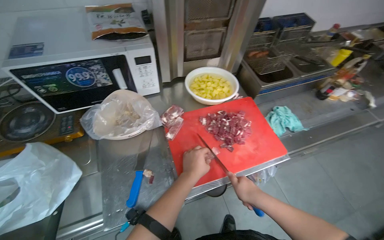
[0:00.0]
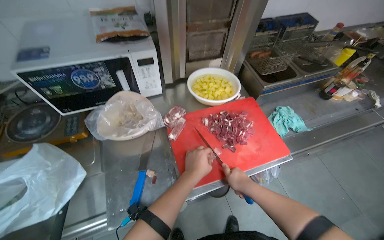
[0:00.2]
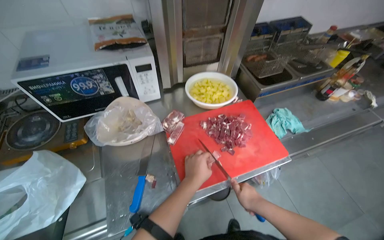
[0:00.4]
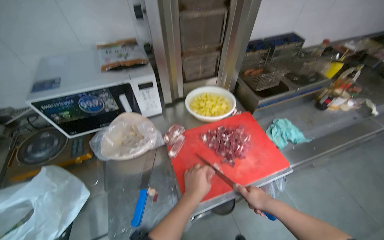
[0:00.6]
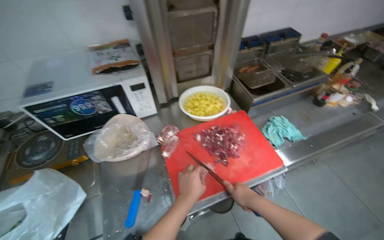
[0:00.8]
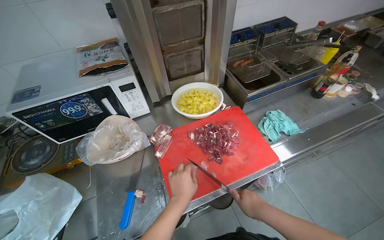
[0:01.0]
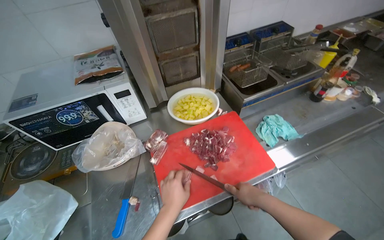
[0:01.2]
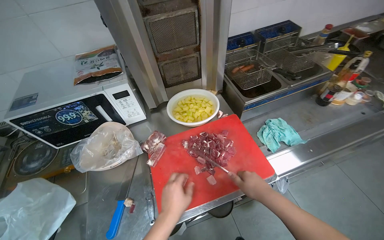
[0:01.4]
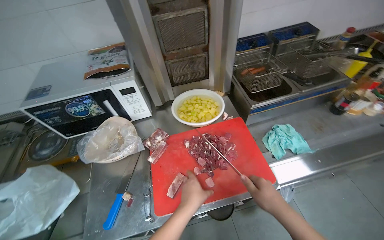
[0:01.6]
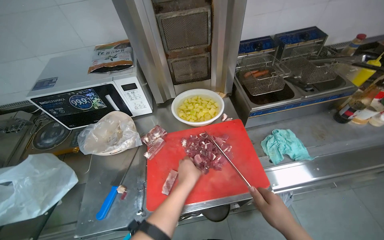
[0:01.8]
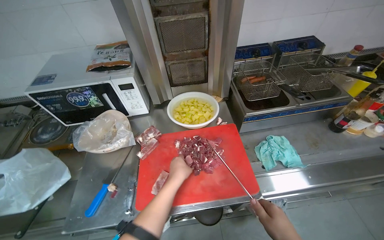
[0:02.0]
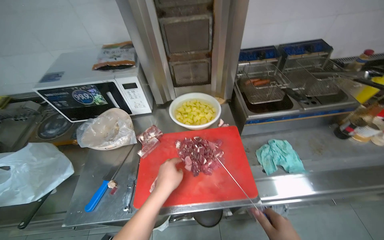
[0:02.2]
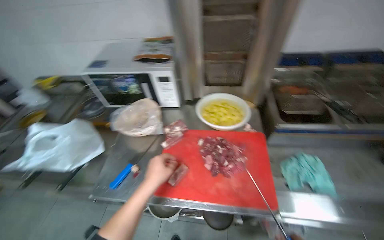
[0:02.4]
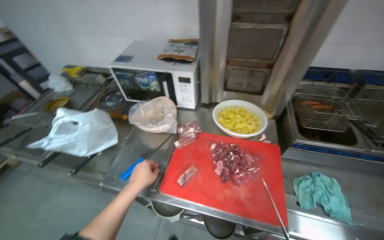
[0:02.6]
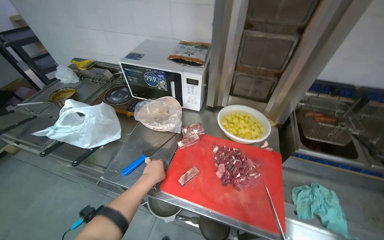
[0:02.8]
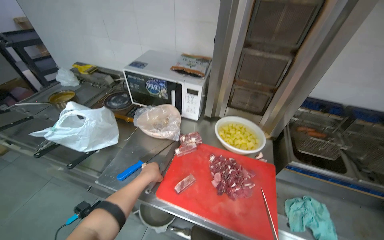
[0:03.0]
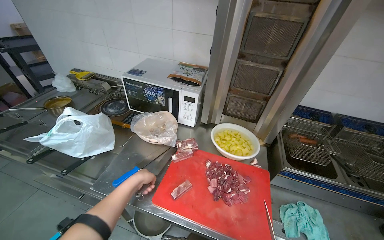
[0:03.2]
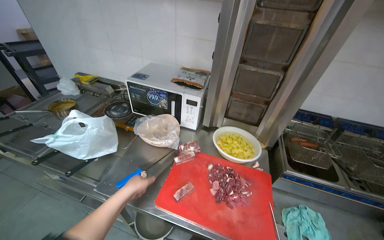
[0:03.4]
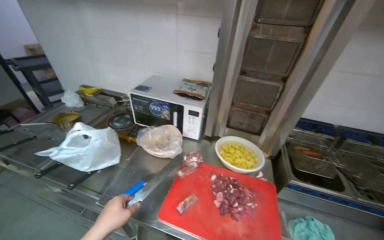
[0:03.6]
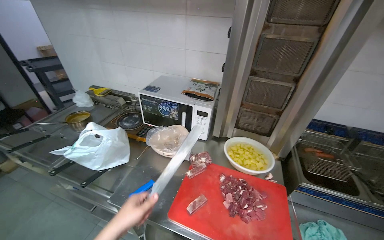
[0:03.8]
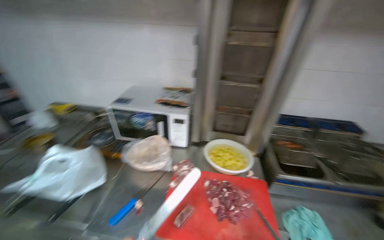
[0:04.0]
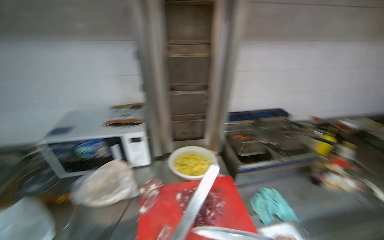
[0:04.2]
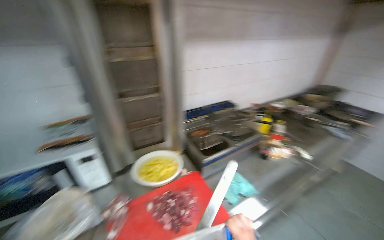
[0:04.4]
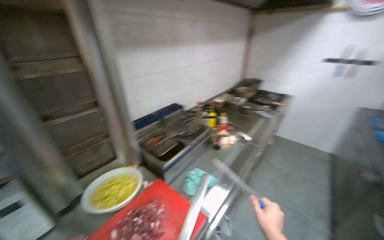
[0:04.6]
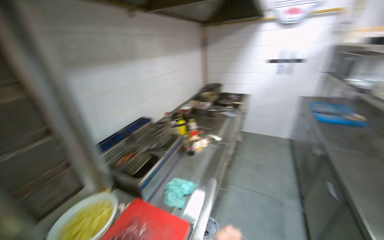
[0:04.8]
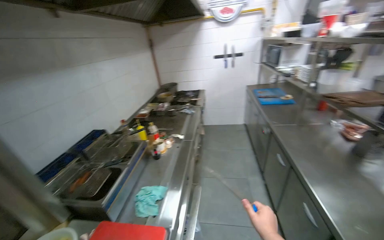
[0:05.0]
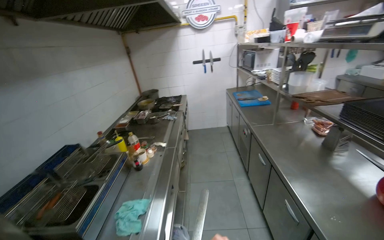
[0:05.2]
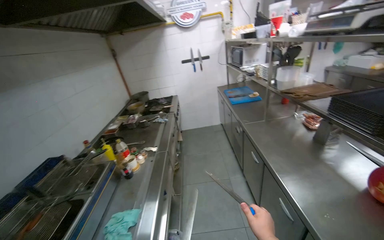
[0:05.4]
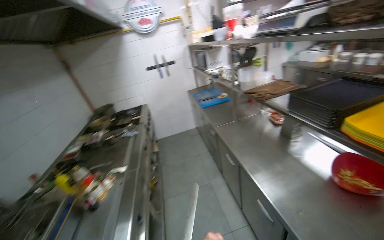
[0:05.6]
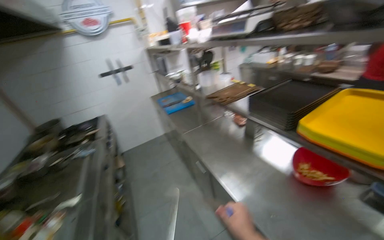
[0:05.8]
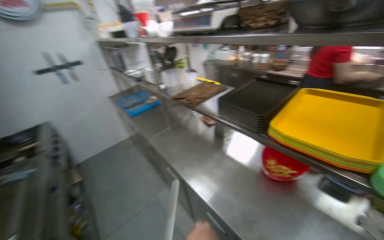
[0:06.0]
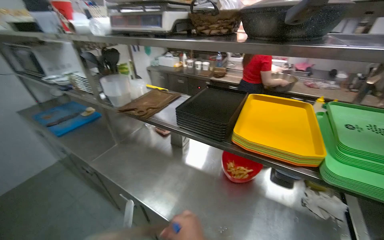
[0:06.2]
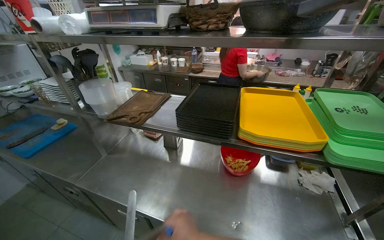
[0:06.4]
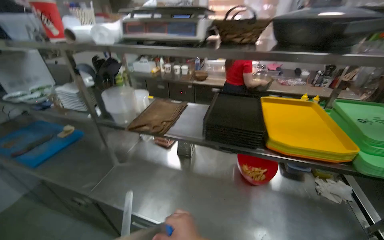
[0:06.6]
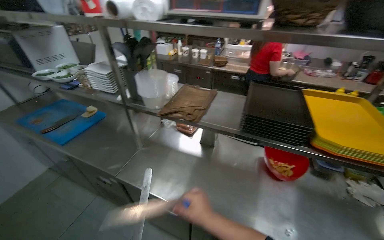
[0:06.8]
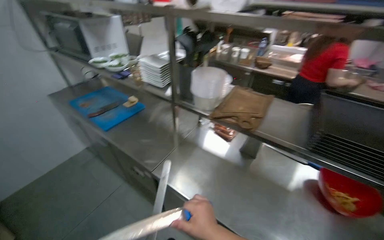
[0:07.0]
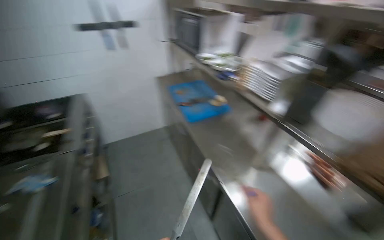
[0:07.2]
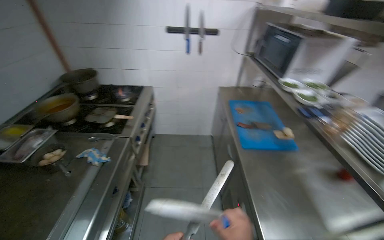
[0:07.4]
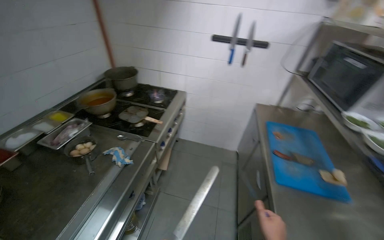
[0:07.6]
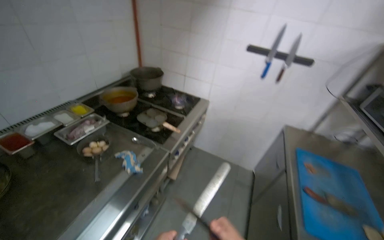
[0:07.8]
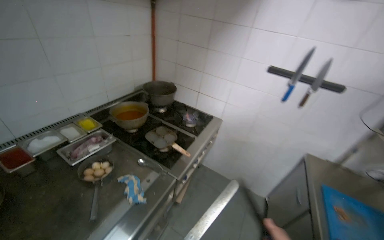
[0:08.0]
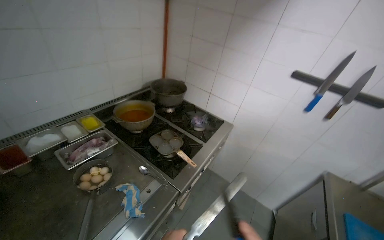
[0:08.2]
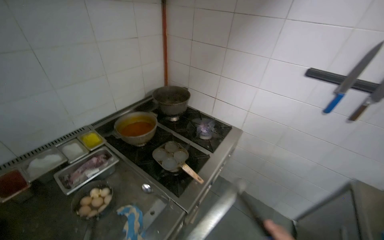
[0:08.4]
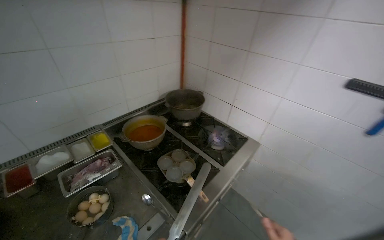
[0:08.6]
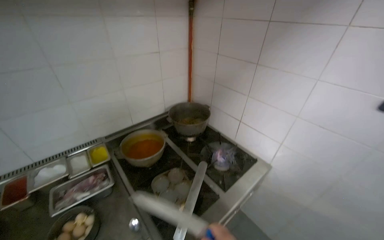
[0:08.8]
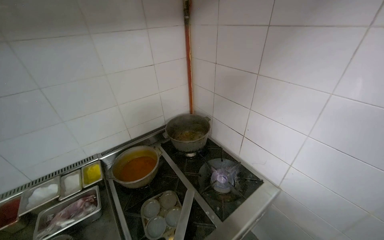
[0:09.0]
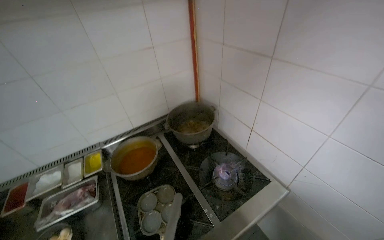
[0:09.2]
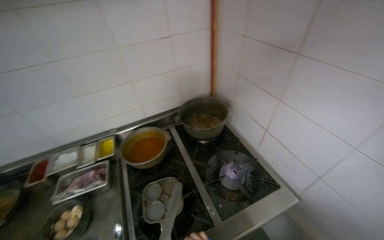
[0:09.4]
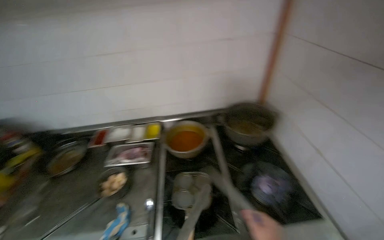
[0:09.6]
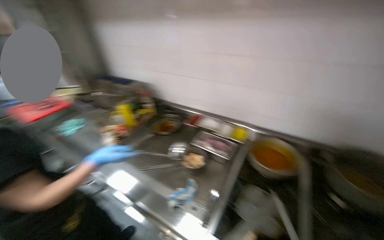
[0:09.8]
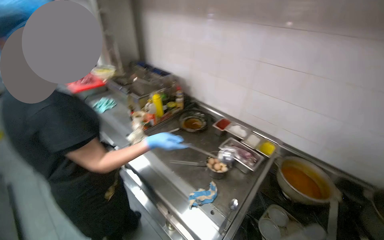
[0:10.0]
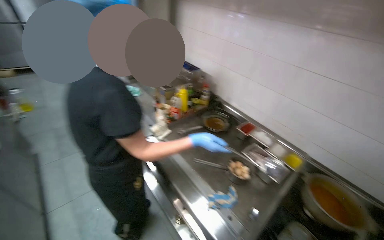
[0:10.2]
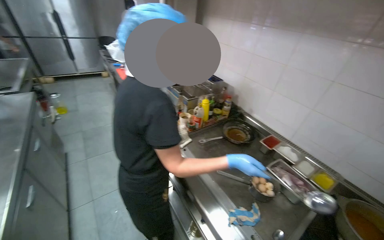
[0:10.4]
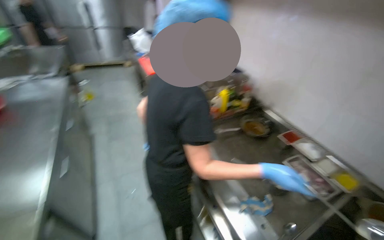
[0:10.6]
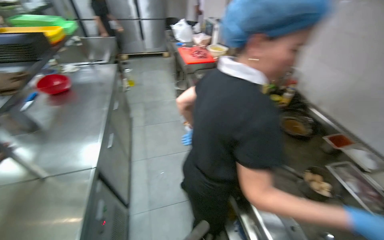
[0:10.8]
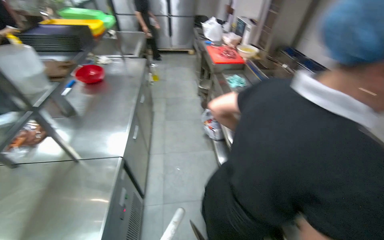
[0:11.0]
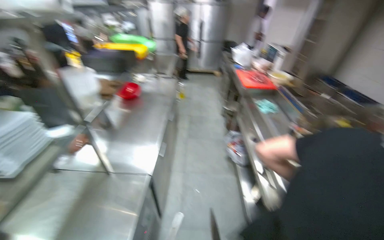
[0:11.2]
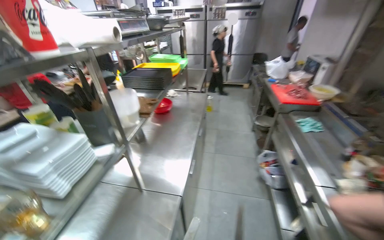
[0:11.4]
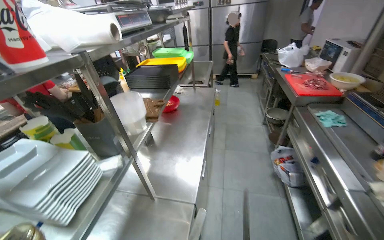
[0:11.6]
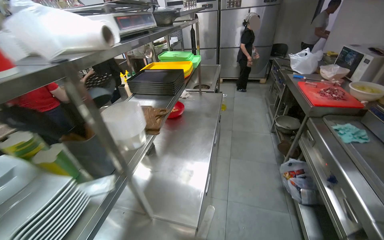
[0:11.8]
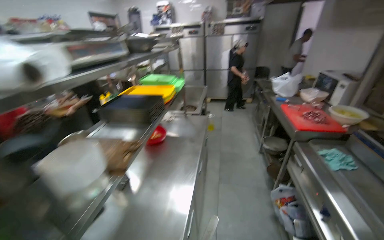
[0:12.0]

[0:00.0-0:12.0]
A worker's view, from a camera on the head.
Job: preparing food.
The whole recording: Cutting meat on chopping board. The worker continues cutting pieces of meat on a red chopping board with a knife.
0:01.6 to 0:03.0: The head turns to the left by some 35 degrees. The left hand is displaced to the left by about 15 cm.
0:03.0 to 0:04.4: The head rotates approximately 50 degrees to the right. The camera pitches upward, by about 15 degrees.
0:04.4 to 0:06.0: The camera is carried about 50 cm. The head turns to the right by about 100 degrees.
0:06.0 to 0:07.6: The camera travels roughly 1 m. The wearer looks some 40 degrees further to the left.
0:07.6 to 0:09.0: The camera is carried roughly 90 cm. The wearer looks approximately 40 degrees further to the left.
0:09.0 to 0:10.4: The wearer's head swings some 75 degrees to the left.
0:10.4 to 0:12.0: The camera travels some 50 cm. The wearer's head swings roughly 45 degrees to the left.

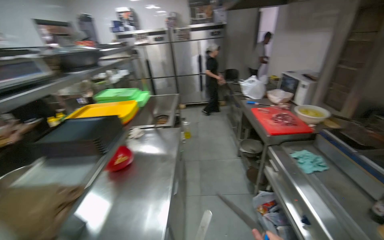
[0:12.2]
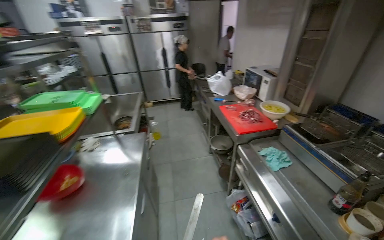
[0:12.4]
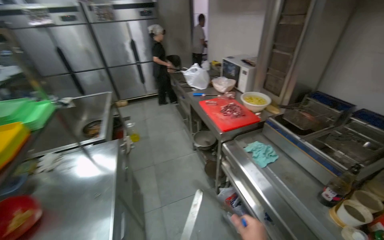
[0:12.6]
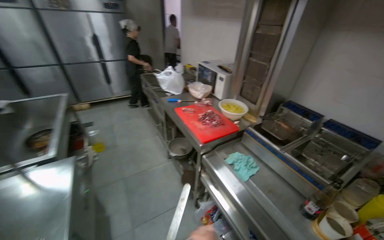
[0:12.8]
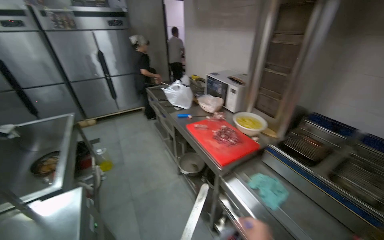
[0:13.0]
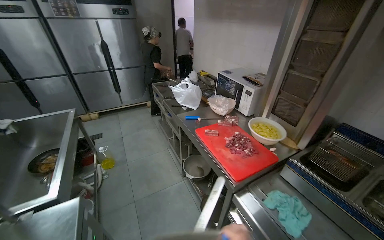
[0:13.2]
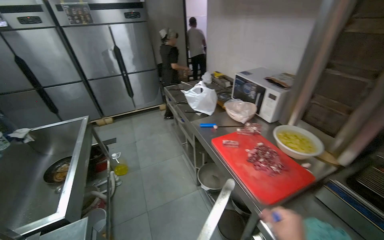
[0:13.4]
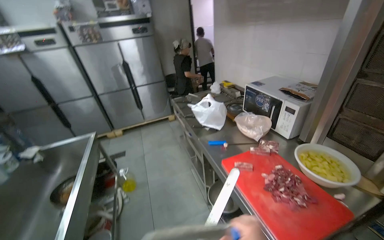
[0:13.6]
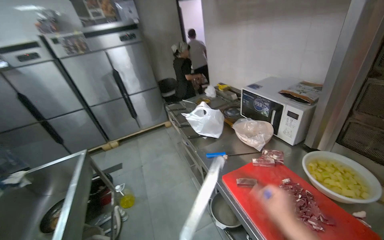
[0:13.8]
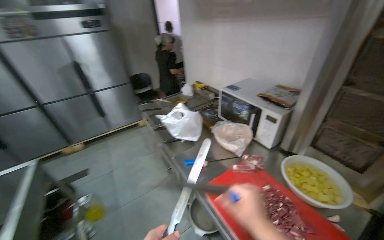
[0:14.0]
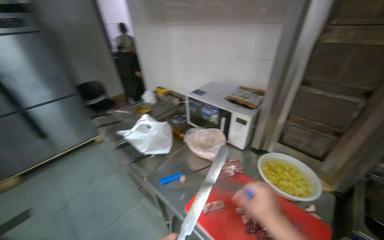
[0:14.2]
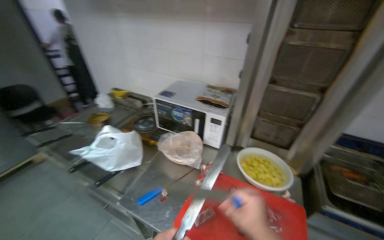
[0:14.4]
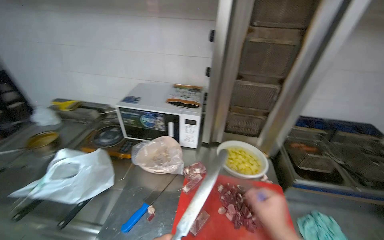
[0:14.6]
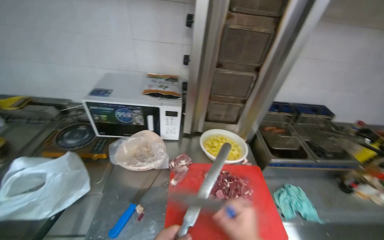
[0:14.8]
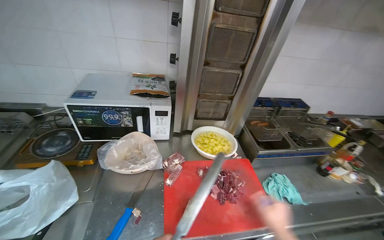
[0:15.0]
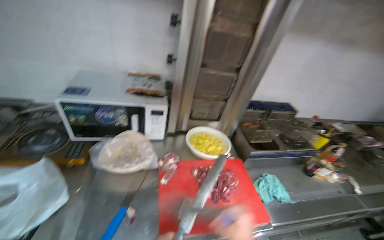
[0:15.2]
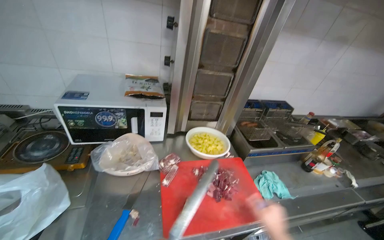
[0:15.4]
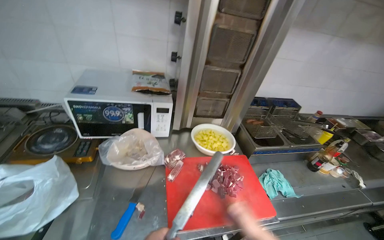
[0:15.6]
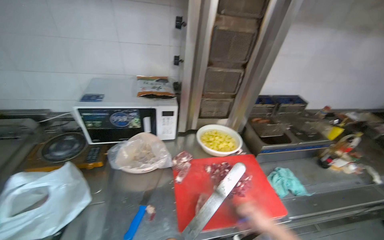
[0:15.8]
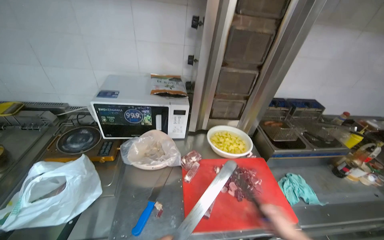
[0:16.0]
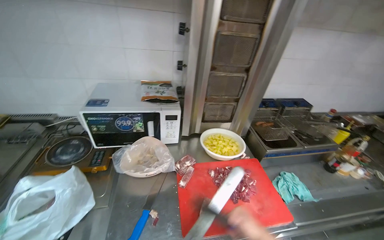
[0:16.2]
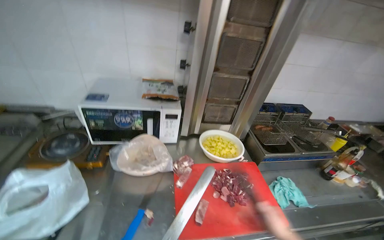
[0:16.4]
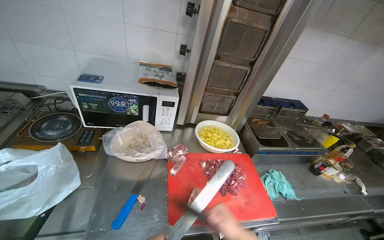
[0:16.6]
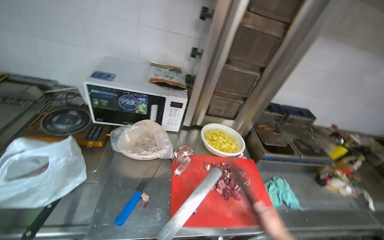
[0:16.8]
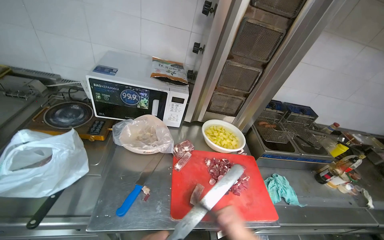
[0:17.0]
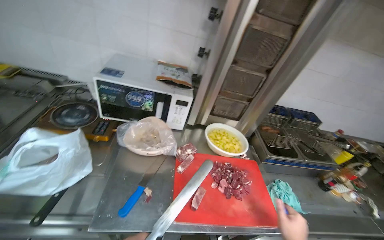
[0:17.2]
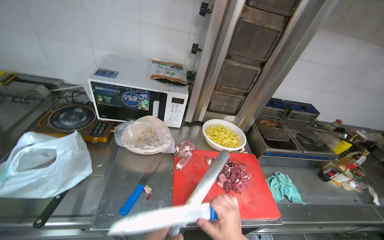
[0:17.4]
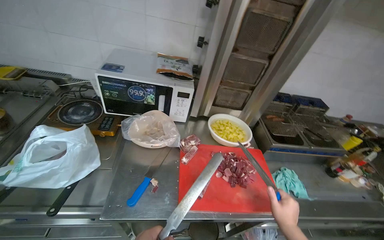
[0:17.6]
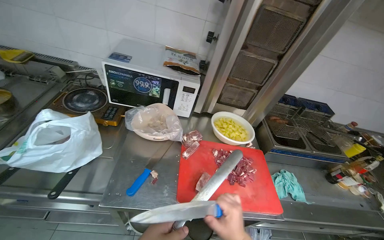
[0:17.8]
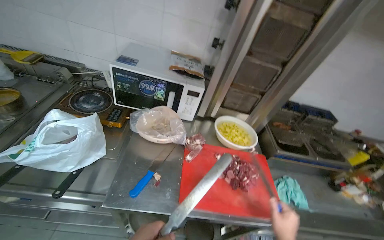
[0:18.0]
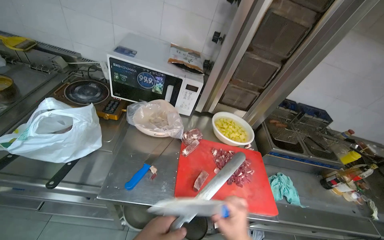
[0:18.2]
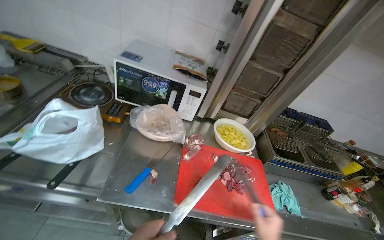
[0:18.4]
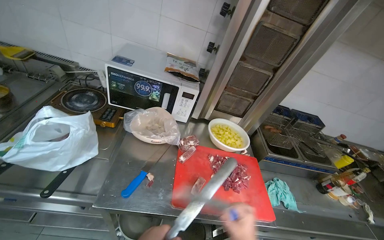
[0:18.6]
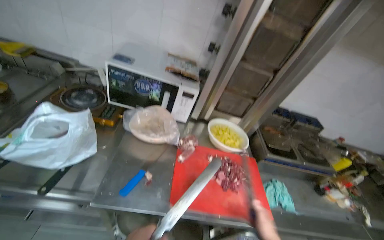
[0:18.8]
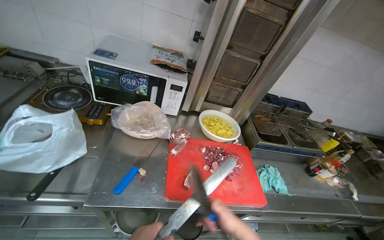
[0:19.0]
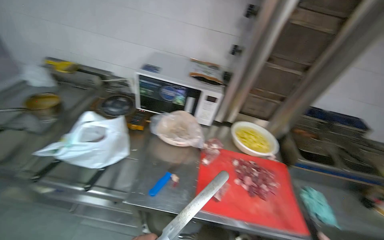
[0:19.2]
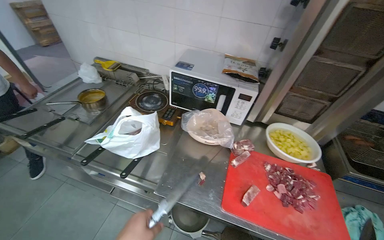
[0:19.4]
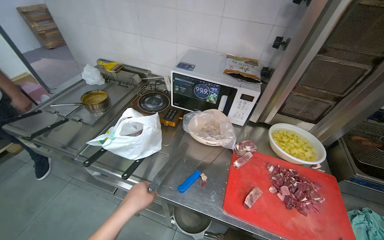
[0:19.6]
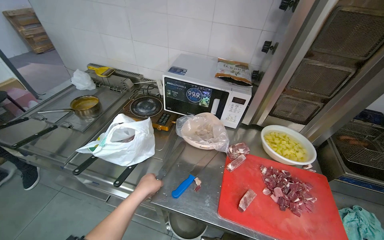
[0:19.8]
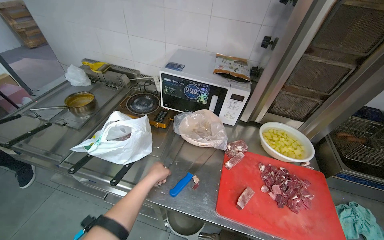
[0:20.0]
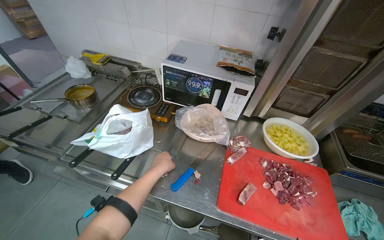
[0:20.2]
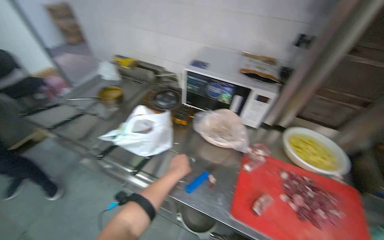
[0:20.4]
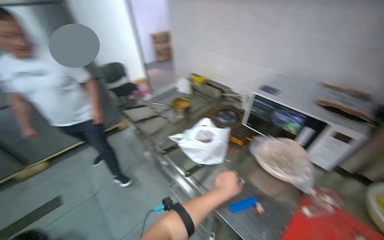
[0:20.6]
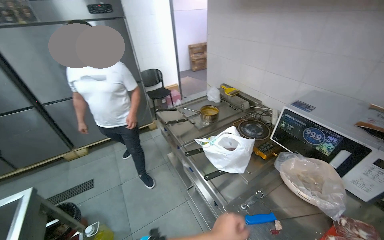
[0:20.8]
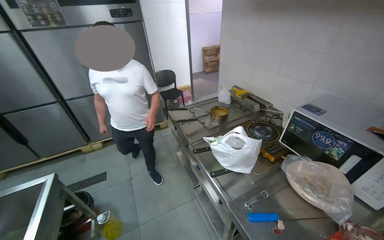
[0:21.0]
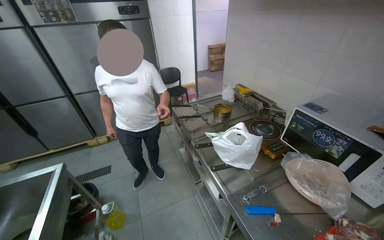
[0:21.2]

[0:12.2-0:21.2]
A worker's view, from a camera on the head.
Job: preparing food.
The whole recording: Cutting meat on chopping board. The worker continues cutting pieces of meat on a red chopping board with a knife.
0:12.2 to 0:13.8: The head travels some 1 m. The head rotates roughly 25 degrees to the right.
0:13.8 to 0:15.2: The wearer moves roughly 50 cm. The head rotates approximately 80 degrees to the right.
0:18.2 to 0:19.8: The camera is aimed about 15 degrees further to the left.
0:19.8 to 0:21.2: The wearer's head swings roughly 50 degrees to the left.
